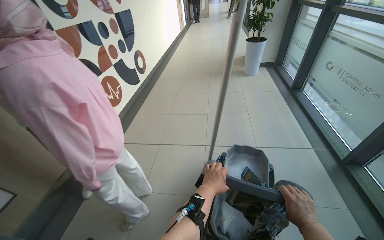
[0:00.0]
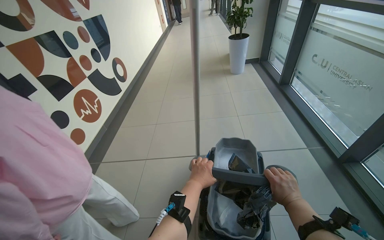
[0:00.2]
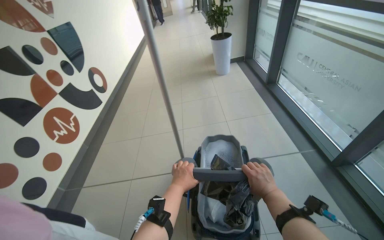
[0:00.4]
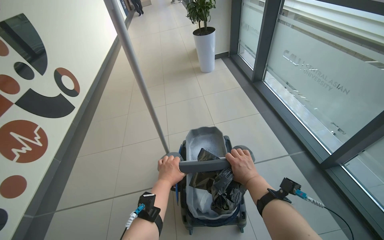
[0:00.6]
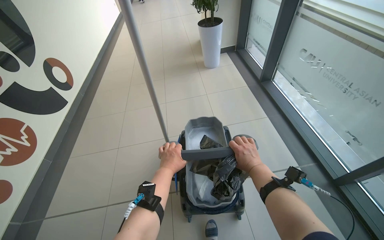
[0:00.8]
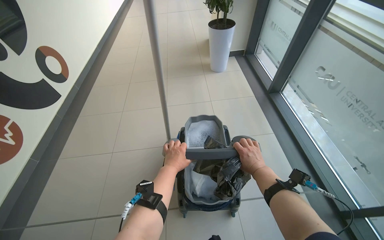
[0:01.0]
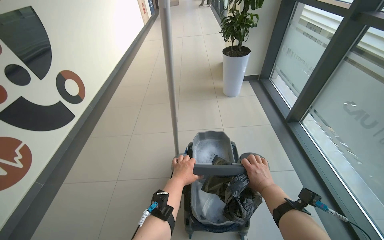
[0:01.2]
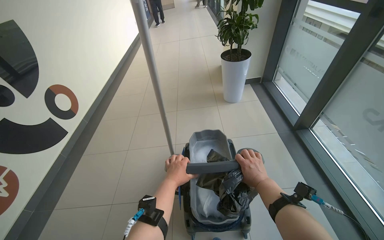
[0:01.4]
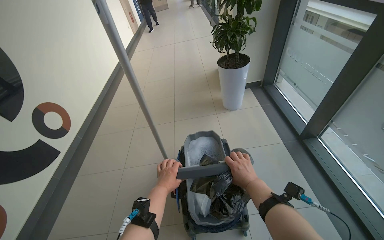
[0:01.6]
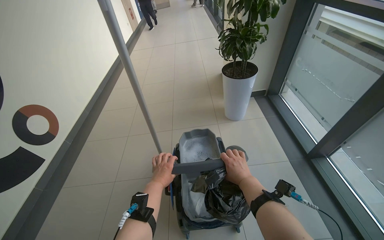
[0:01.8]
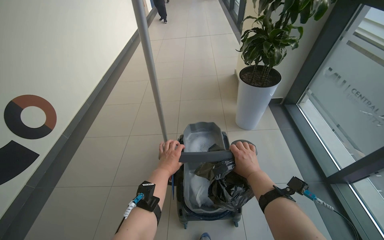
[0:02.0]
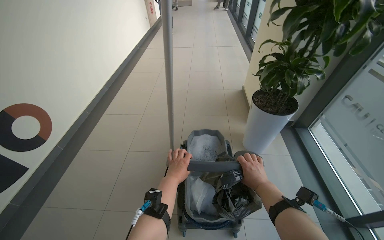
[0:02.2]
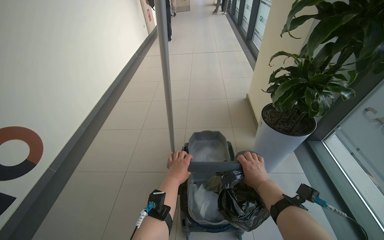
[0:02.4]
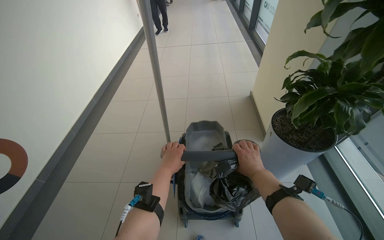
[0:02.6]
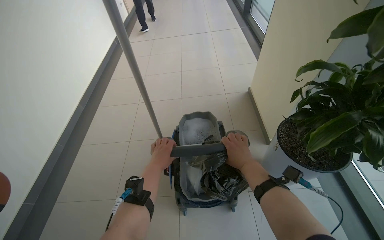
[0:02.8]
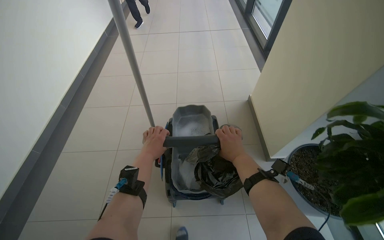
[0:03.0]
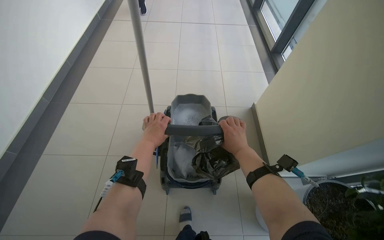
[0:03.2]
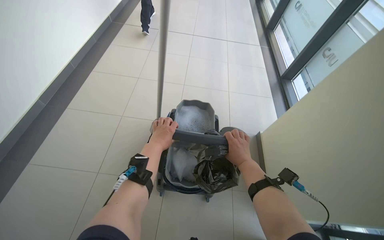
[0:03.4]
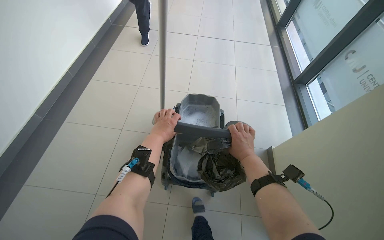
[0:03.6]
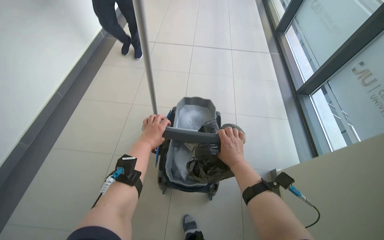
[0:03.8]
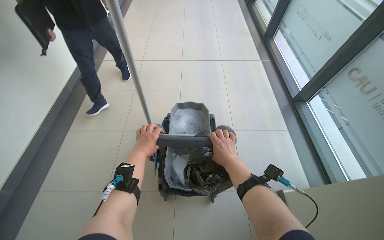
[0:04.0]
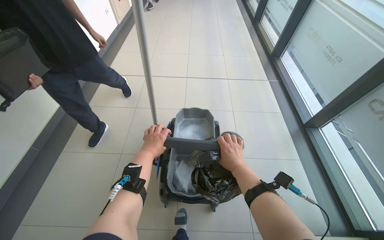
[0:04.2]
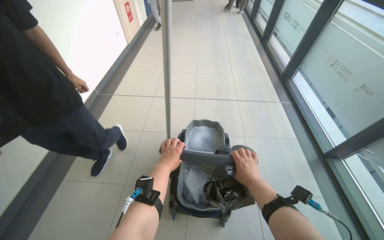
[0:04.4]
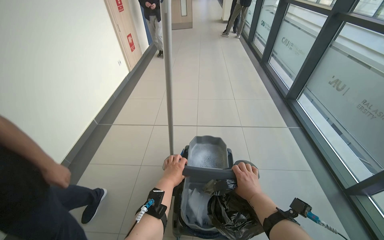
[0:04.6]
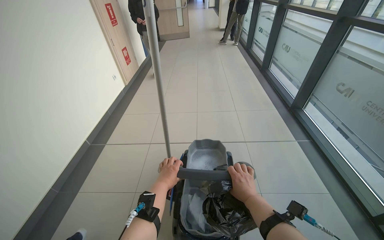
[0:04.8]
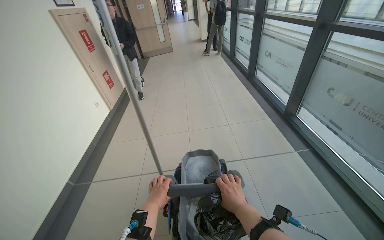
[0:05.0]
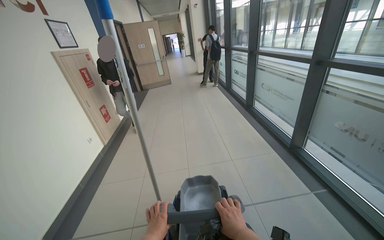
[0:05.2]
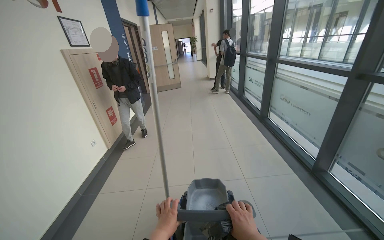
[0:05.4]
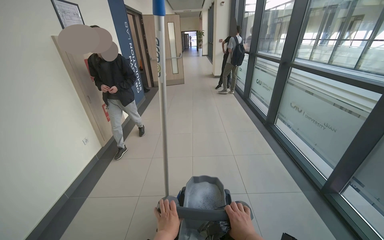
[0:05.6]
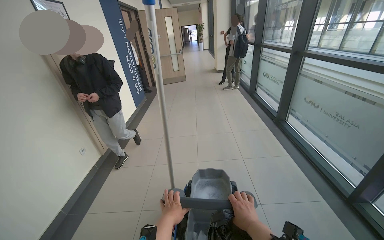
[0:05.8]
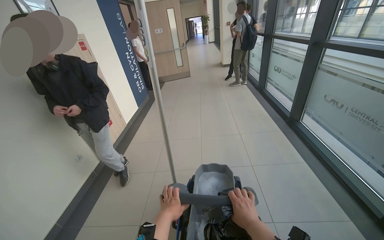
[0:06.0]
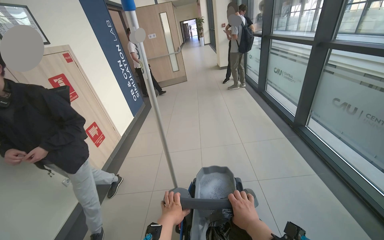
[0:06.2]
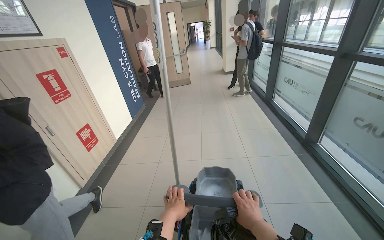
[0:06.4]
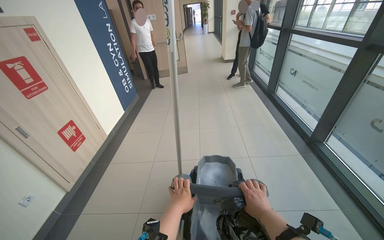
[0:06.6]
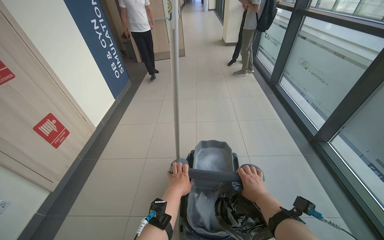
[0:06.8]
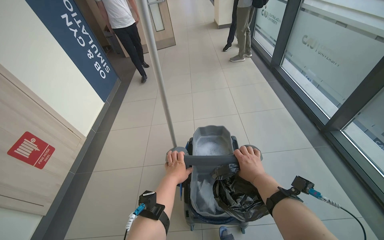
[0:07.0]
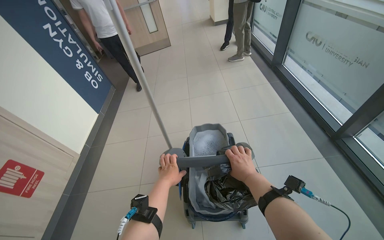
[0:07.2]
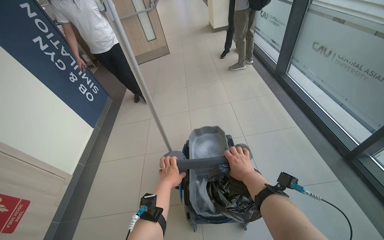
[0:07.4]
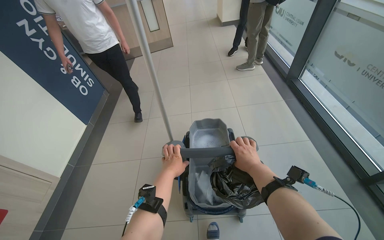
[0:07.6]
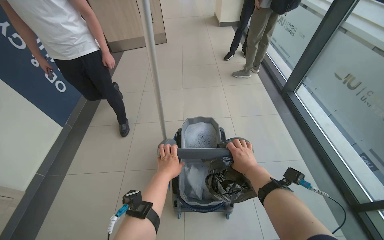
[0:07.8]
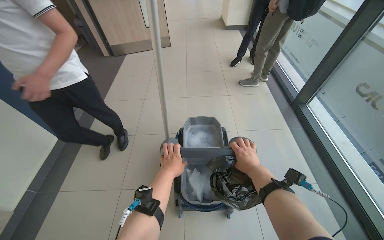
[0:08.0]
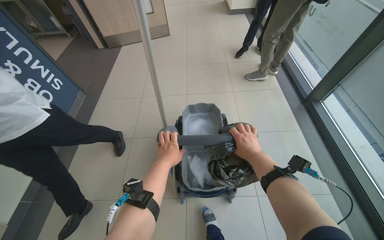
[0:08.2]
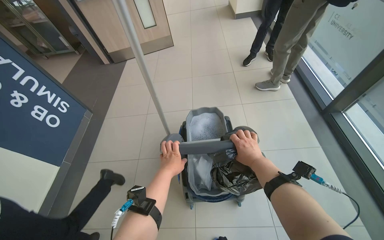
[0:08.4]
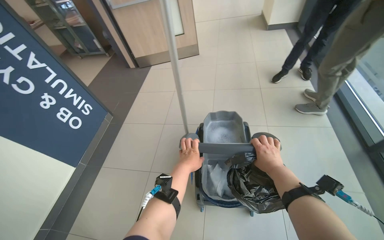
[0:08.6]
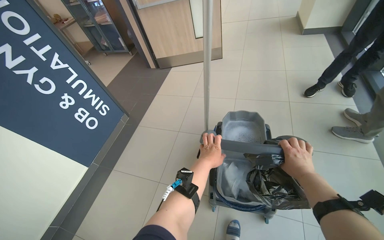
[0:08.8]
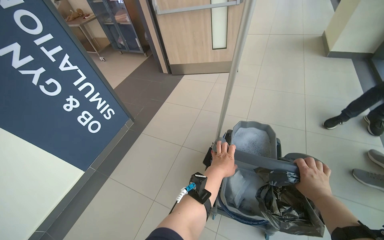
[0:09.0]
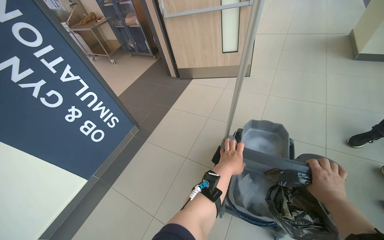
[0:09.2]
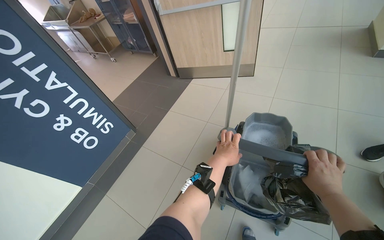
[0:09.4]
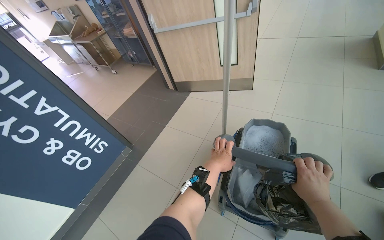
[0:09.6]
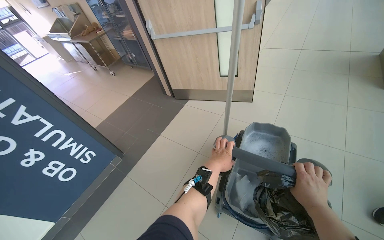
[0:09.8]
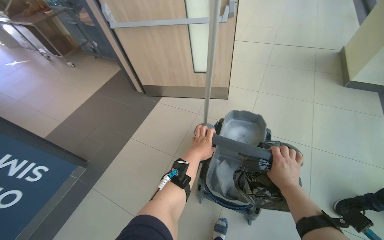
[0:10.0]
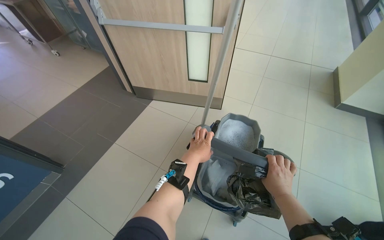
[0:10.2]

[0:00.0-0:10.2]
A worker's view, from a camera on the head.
Job: preparing cleaning supplies.
The whole recording: Pushing cleaning cart down hallway. The worker pushes a cleaning cart down the hallway, navigating doors and people.
0:00.0 to 0:01.4: The wearer moves approximately 1.5 m.
0:05.8 to 0:07.2: The camera travels some 1.5 m. The view tips downward by about 20 degrees.
0:07.2 to 0:08.8: The camera travels approximately 1.5 m. The wearer looks some 20 degrees further to the left.
0:08.8 to 0:10.2: The camera is carried about 1 m.

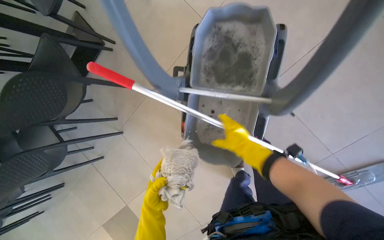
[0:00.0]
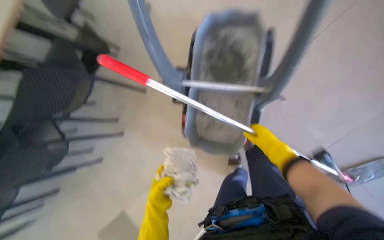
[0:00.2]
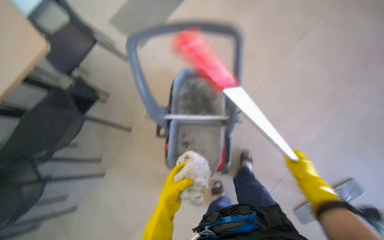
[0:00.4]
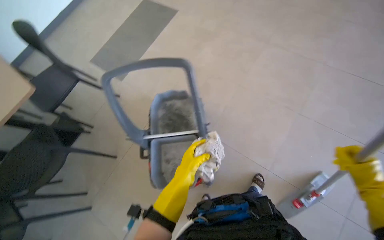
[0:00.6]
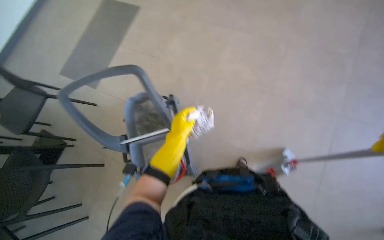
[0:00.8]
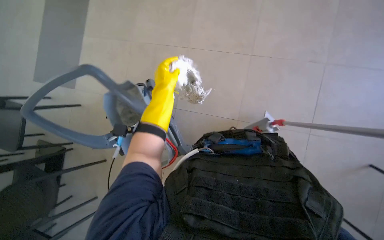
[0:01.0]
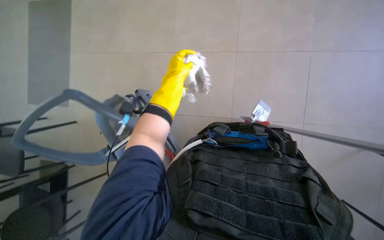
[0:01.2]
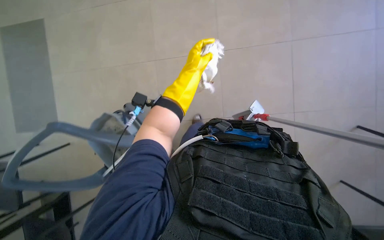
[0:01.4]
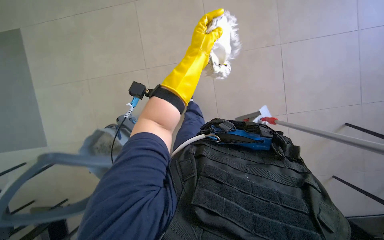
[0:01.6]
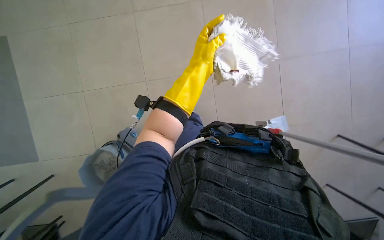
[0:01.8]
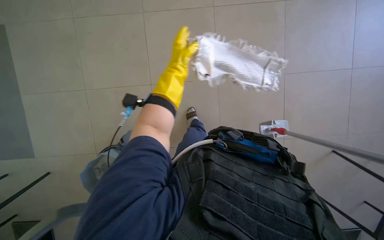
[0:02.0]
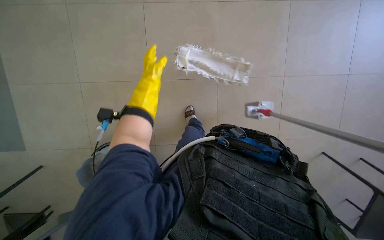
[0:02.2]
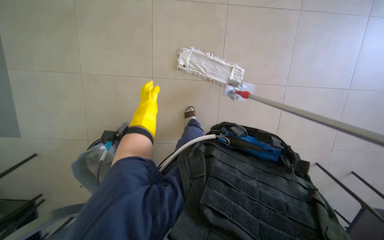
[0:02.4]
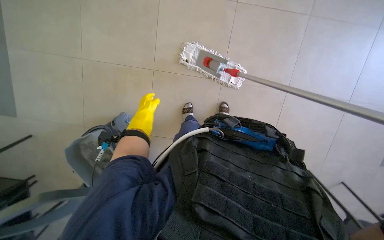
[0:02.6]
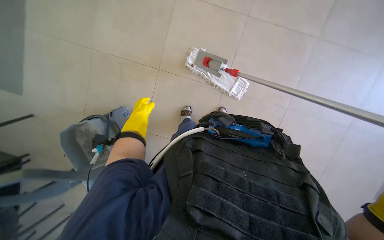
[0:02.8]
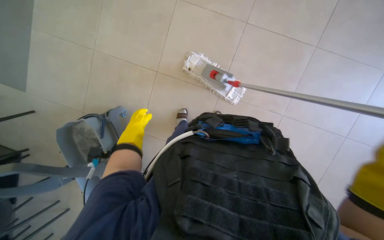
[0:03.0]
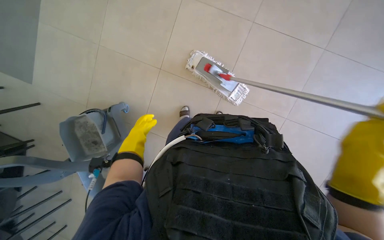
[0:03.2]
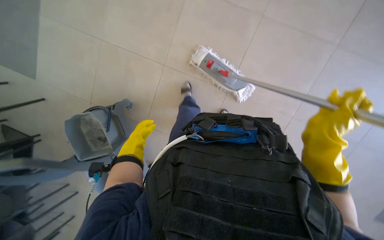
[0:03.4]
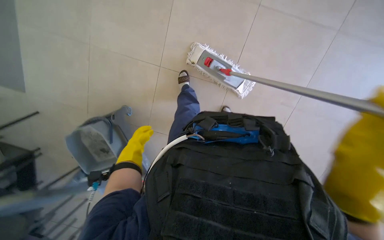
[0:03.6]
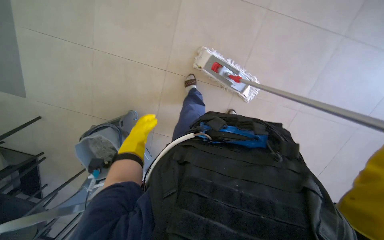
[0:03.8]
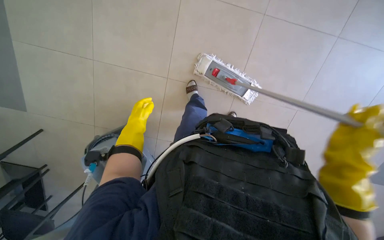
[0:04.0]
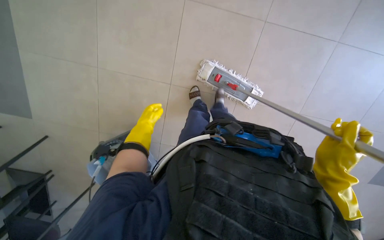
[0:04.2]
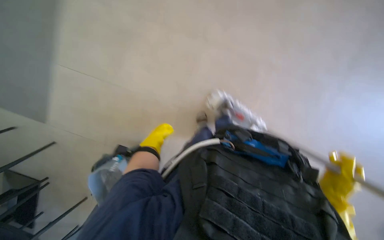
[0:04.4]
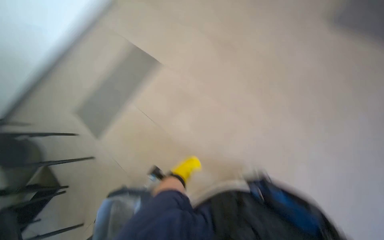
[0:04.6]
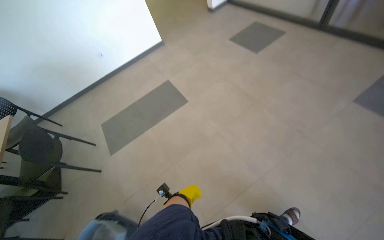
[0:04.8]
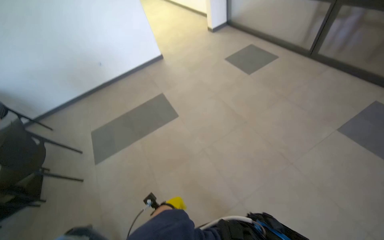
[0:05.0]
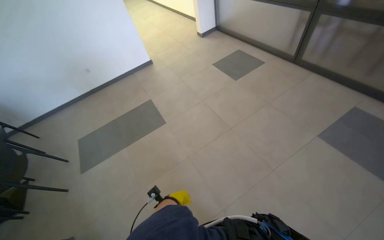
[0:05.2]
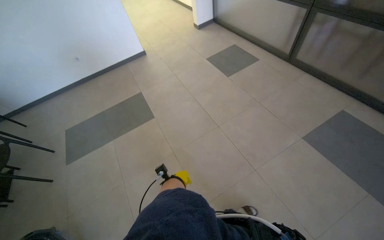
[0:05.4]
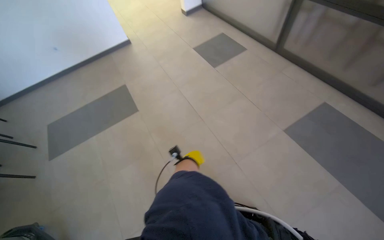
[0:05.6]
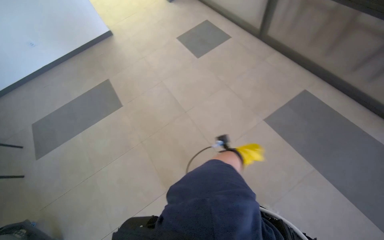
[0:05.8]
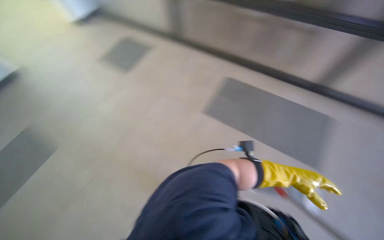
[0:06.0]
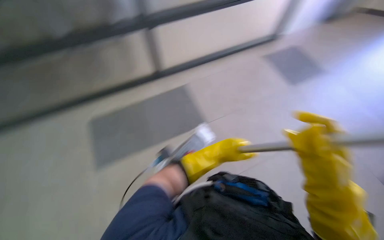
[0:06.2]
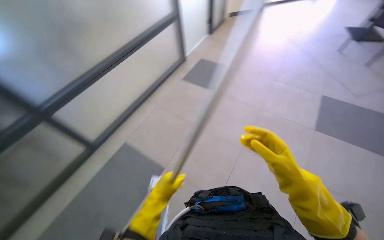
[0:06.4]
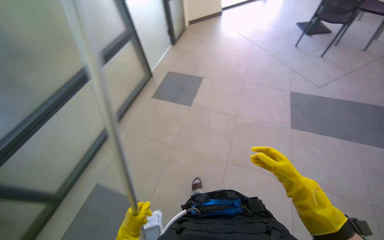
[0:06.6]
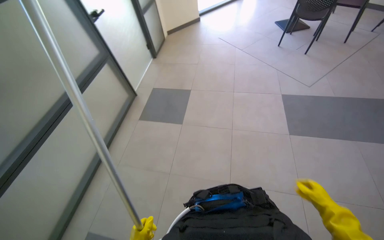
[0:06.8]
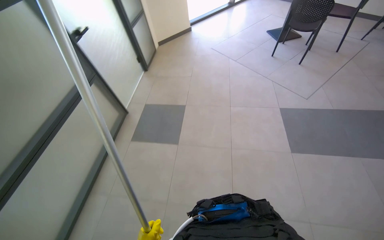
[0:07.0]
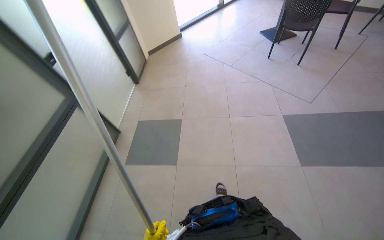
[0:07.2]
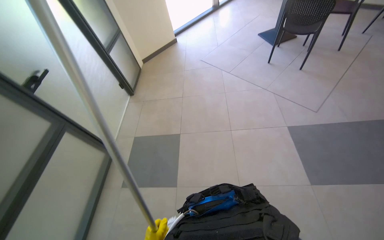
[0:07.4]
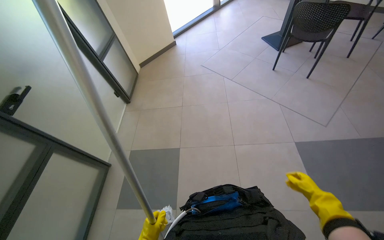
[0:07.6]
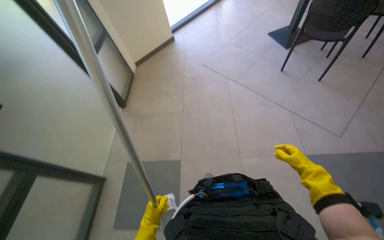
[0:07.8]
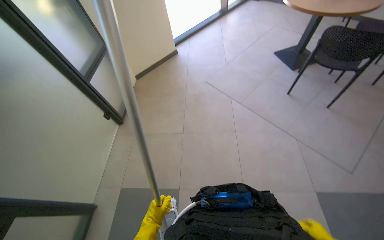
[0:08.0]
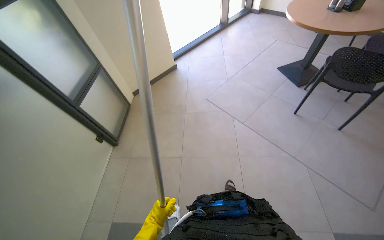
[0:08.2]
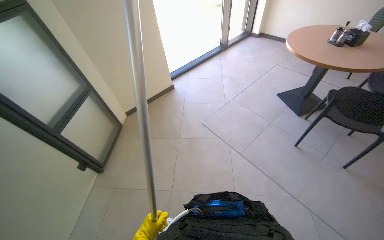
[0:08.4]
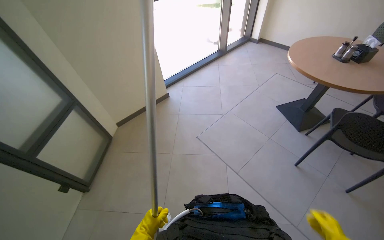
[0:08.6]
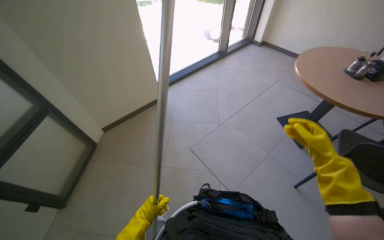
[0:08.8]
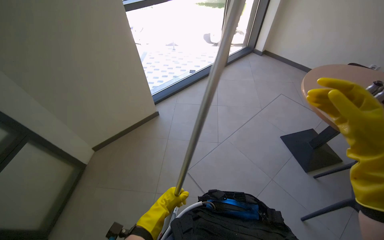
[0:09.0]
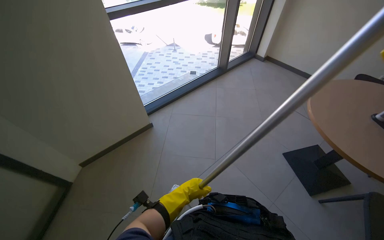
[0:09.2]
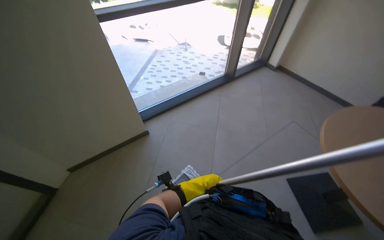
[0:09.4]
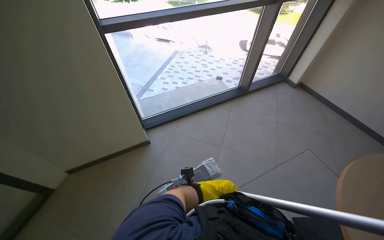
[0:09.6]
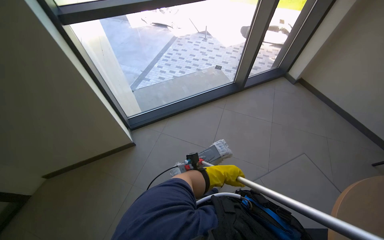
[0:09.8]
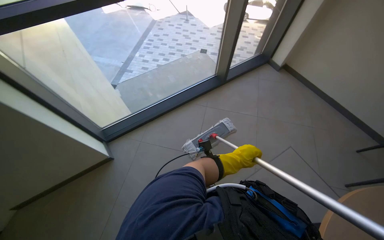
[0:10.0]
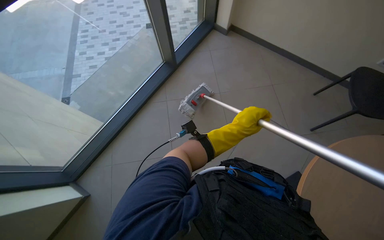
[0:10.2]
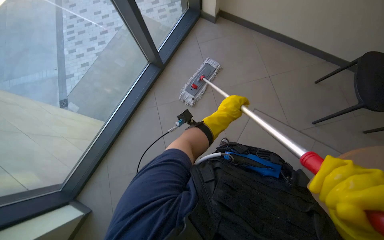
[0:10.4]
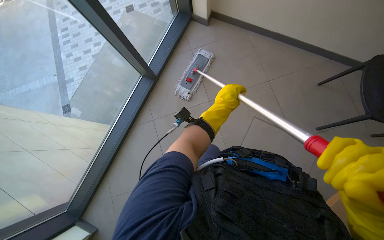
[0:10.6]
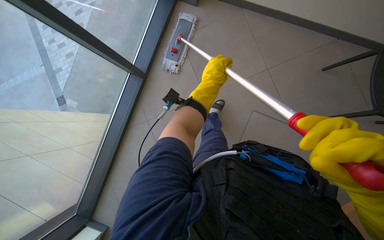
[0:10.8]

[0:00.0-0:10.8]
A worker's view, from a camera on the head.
Job: mopping floor.
The whole recording: Mopping cafeteria floor. The worker mops the cafeteria floor, moving chairs to clear the area.
0:00.0 to 0:01.6: The wearer moves about 50 cm. The wearer looks roughly 40 degrees further to the right.
0:01.6 to 0:03.0: The left hand shifts roughly 40 cm to the left, farther from the camera and down the picture.
0:03.0 to 0:04.6: The head rotates some 30 degrees to the left. The wearer looks about 35 degrees further upward.
0:04.6 to 0:06.2: The camera pitches upward, by roughly 15 degrees.
0:06.2 to 0:07.8: The head travels about 1.5 m. The head rotates approximately 30 degrees to the right.
0:07.8 to 0:09.2: The camera is carried some 1.5 m.
0:09.2 to 0:10.8: The camera travels roughly 1.5 m. The camera pitches downward, by roughly 25 degrees.
